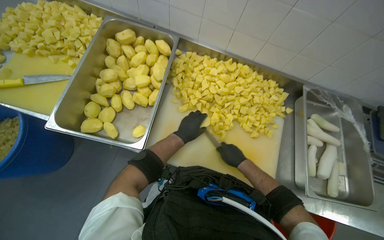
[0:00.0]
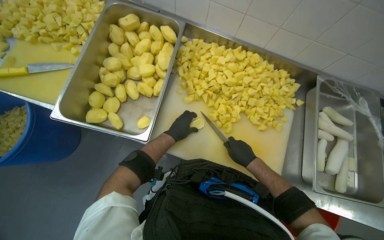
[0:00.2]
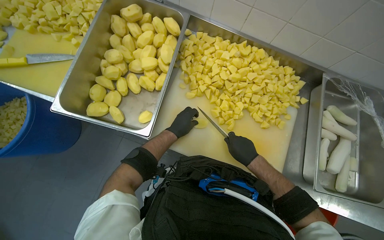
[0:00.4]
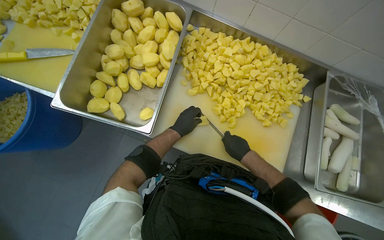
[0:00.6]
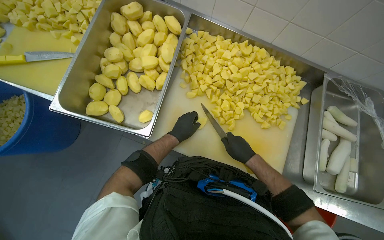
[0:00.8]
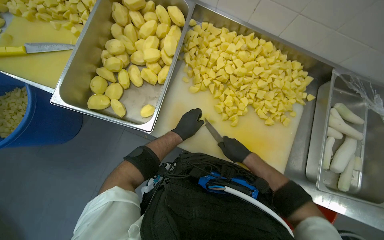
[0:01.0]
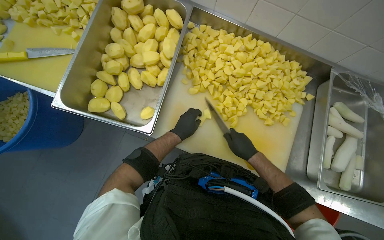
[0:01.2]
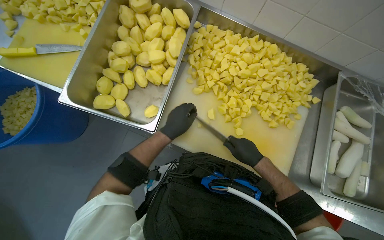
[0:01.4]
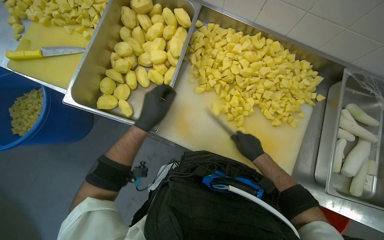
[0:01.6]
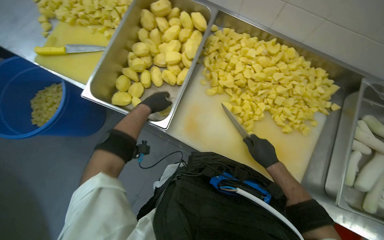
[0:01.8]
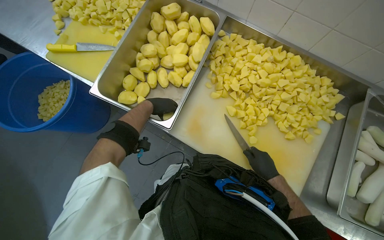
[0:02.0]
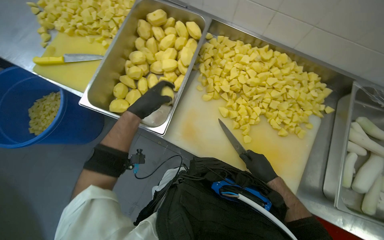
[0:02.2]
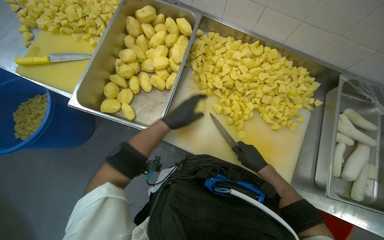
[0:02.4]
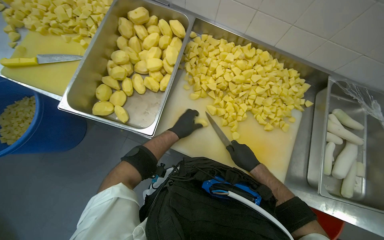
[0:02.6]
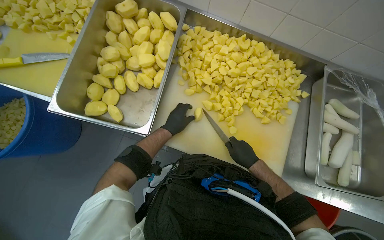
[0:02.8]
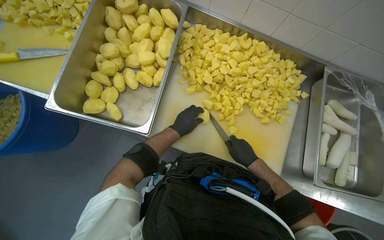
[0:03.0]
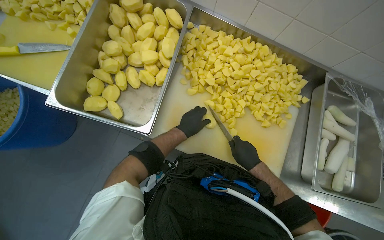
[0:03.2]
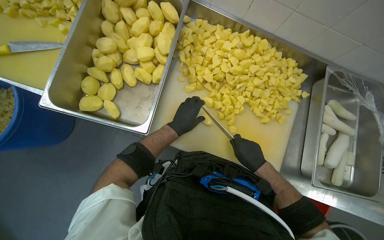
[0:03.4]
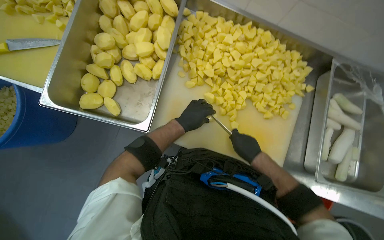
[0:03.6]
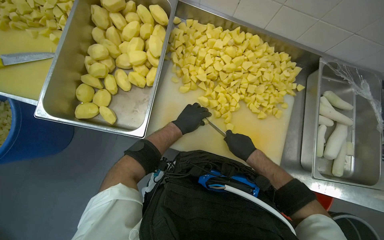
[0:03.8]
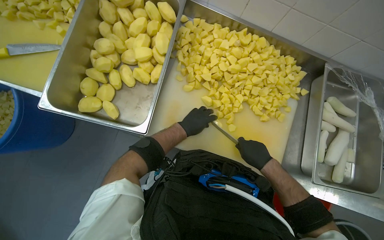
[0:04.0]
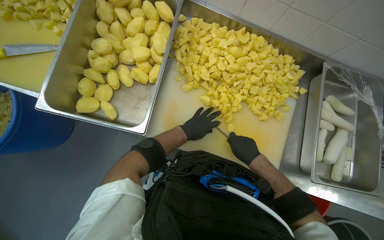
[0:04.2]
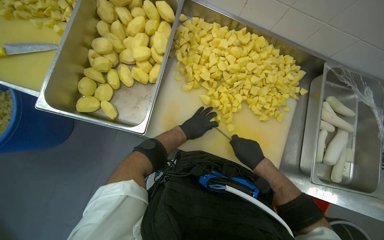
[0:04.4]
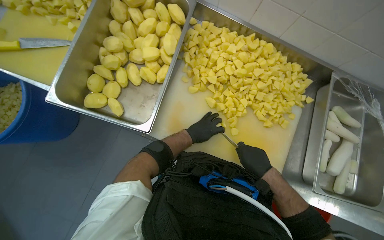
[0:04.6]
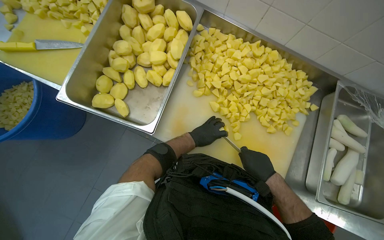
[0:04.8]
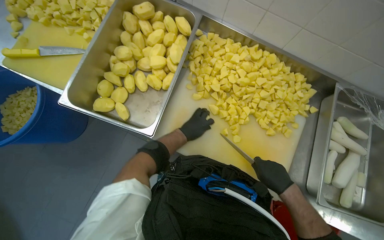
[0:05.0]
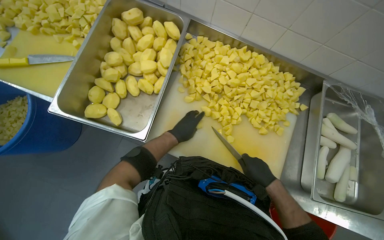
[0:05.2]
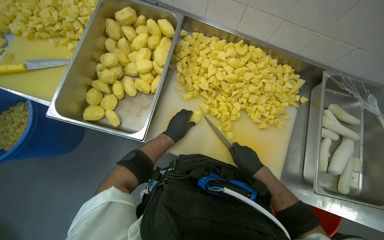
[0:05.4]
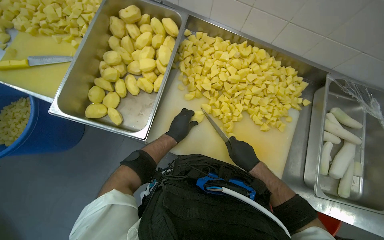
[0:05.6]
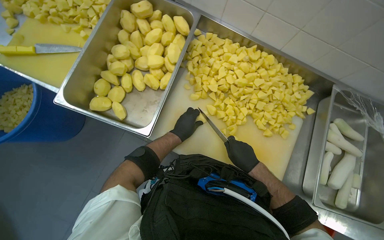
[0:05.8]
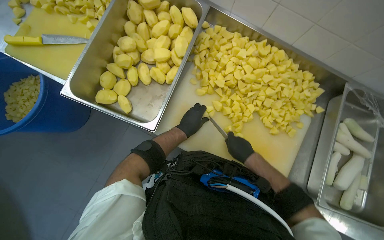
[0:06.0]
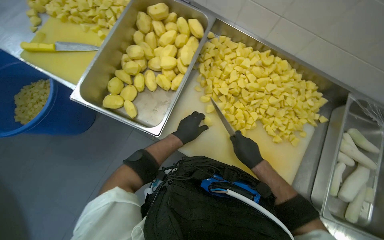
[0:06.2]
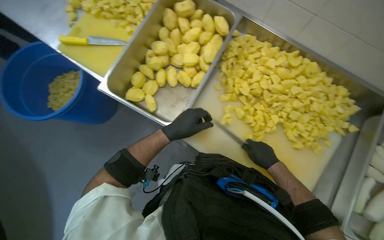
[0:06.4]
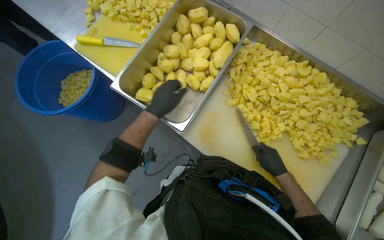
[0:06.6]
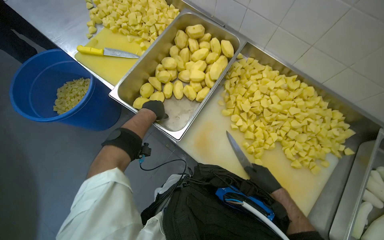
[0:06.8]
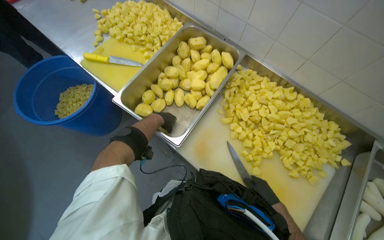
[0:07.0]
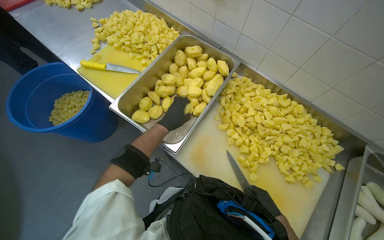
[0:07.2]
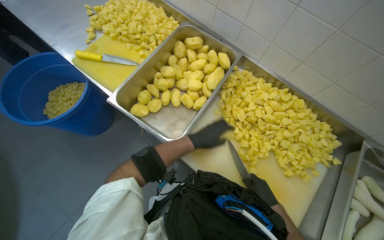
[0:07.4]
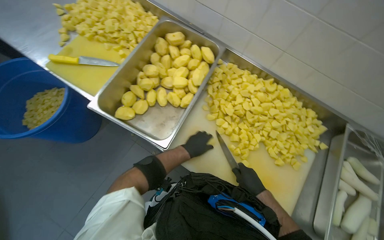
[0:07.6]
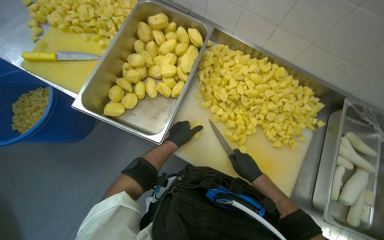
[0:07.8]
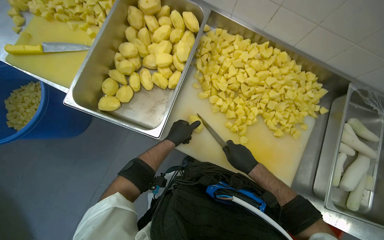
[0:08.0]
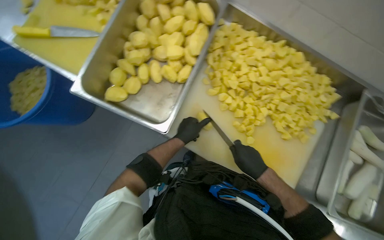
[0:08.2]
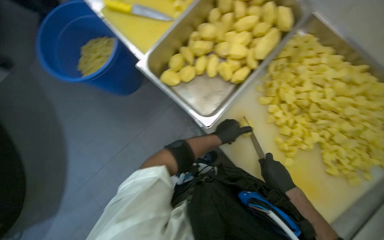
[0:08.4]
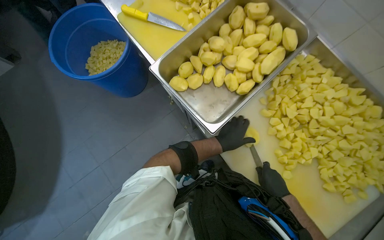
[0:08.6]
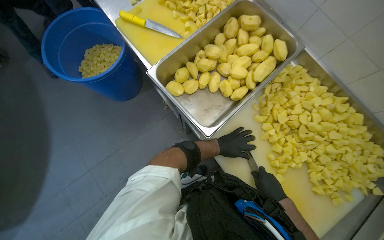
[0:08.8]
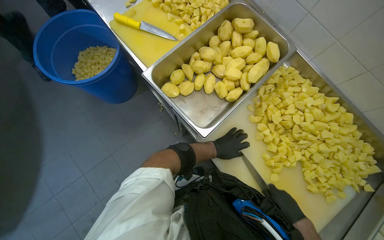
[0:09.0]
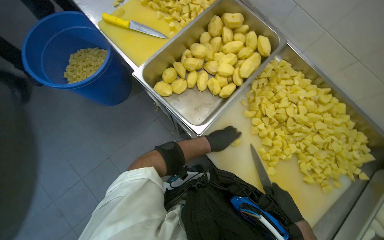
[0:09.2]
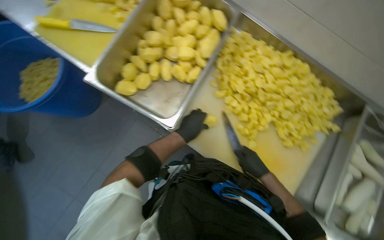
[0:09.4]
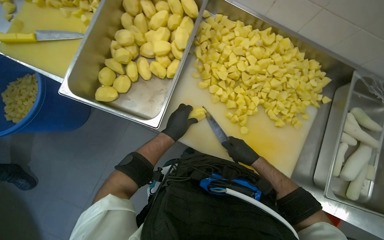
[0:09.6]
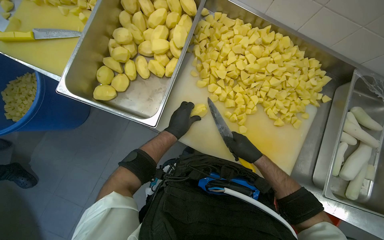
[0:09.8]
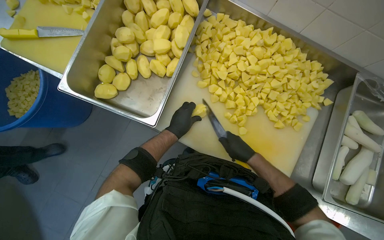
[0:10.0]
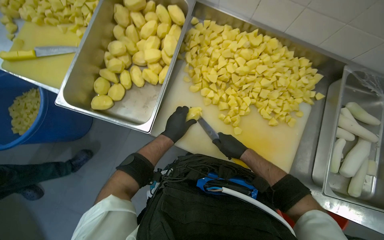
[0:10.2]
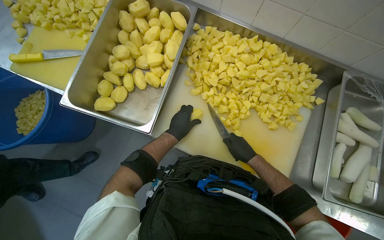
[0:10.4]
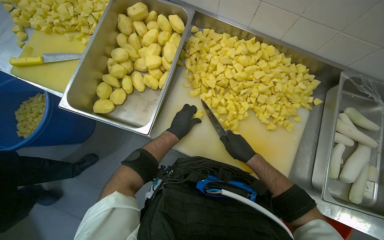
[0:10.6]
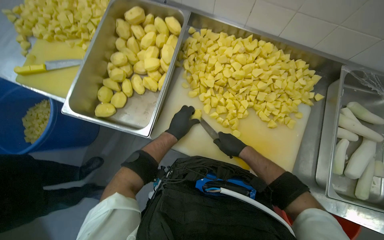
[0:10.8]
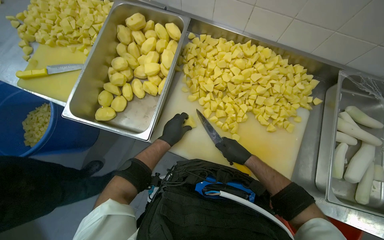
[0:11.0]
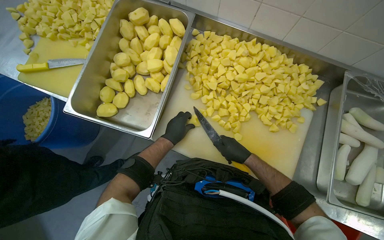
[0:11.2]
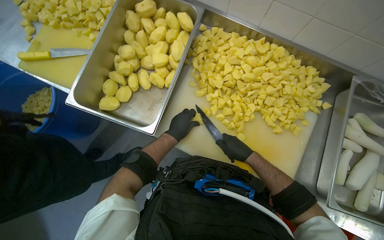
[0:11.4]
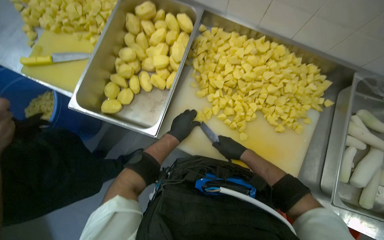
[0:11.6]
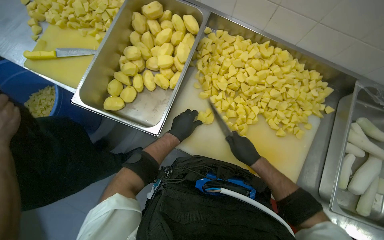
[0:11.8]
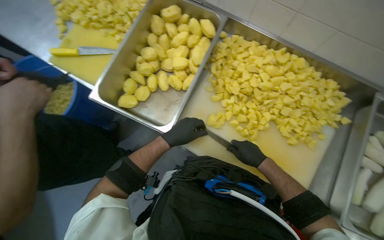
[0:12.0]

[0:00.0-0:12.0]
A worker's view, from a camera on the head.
Job: preparing food.
The whole recording: Chopping Potatoes. The worker uses a knife to chop peeled potatoes into smaller pieces on a cutting board.
0:00.0 to 0:01.6: The left hand is displaced to the left and nearer to the camera by some 20 cm.
0:01.6 to 0:03.0: The left hand swings nearer and farther, about 10 cm each way, with 2 reversals.
0:03.0 to 0:04.4: The hands work in one place, with small movements.
0:04.4 to 0:06.0: The hands make small movements and keep their place.
0:06.0 to 0:07.6: The left hand moves about 20 cm to the left and comes back.
0:09.0 to 0:10.4: The scene rotates counterclockwise by some 30 degrees.
0:10.4 to 0:12.0: The hands work in one place, with small movements.

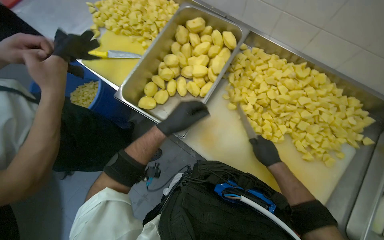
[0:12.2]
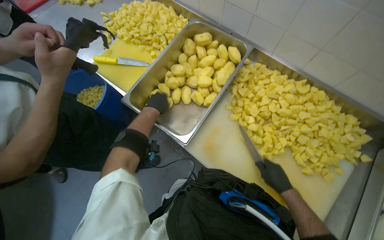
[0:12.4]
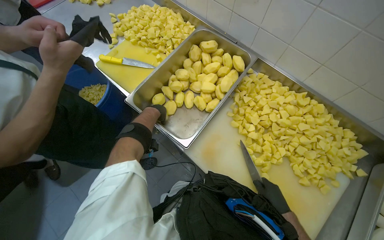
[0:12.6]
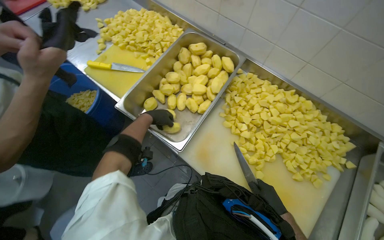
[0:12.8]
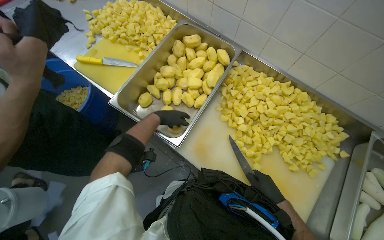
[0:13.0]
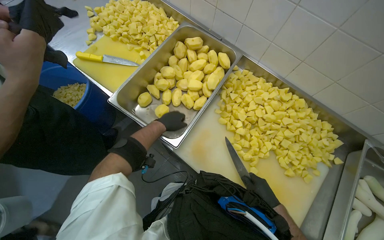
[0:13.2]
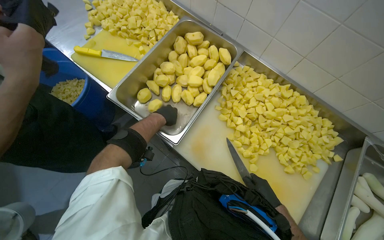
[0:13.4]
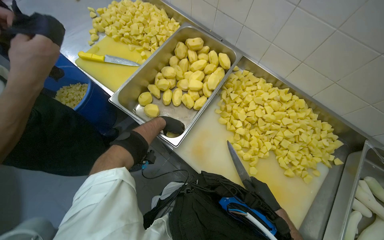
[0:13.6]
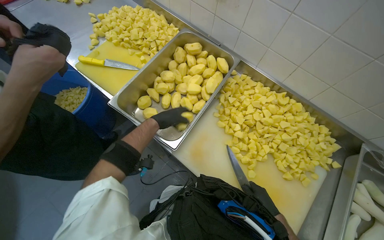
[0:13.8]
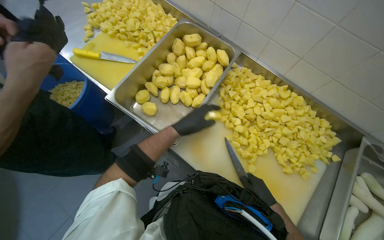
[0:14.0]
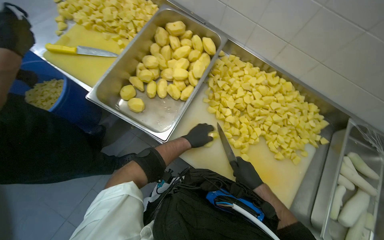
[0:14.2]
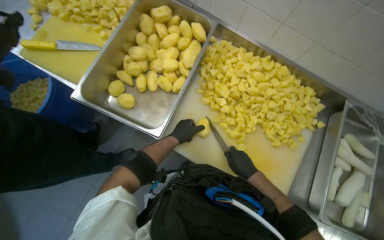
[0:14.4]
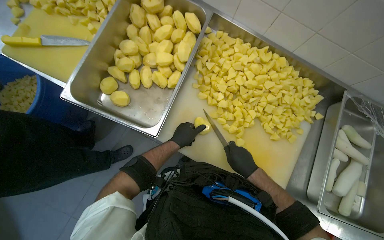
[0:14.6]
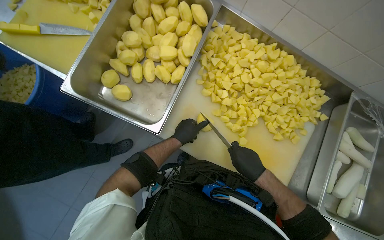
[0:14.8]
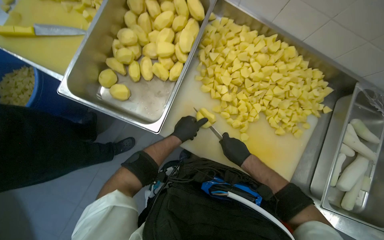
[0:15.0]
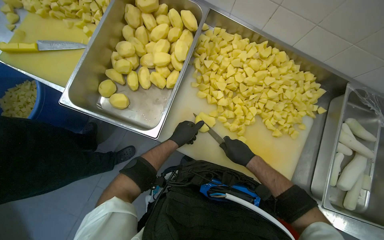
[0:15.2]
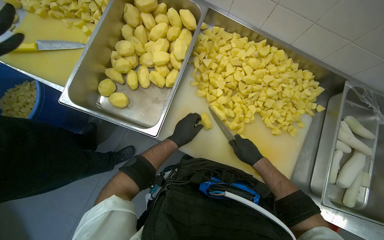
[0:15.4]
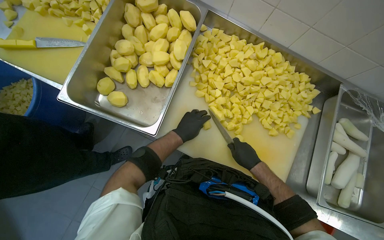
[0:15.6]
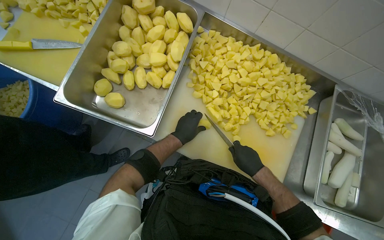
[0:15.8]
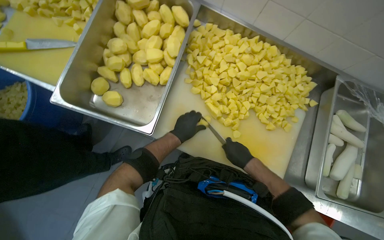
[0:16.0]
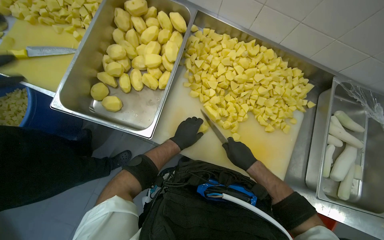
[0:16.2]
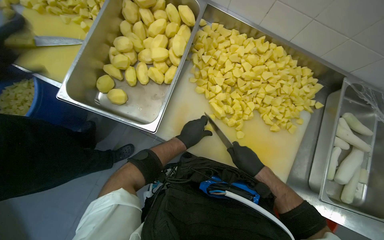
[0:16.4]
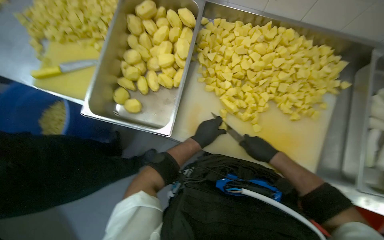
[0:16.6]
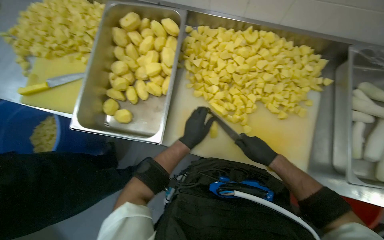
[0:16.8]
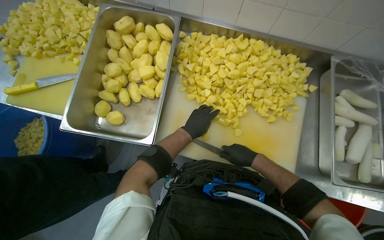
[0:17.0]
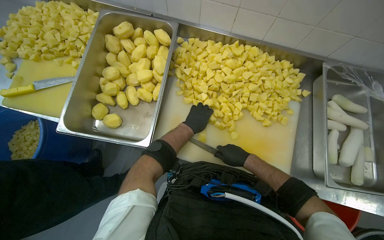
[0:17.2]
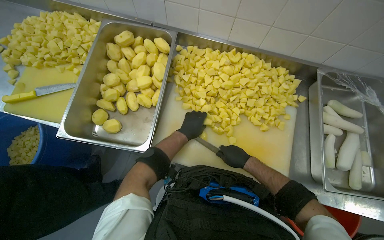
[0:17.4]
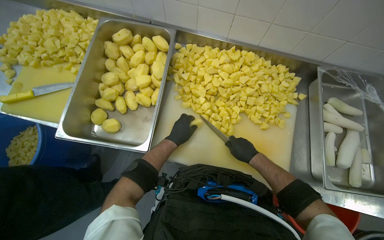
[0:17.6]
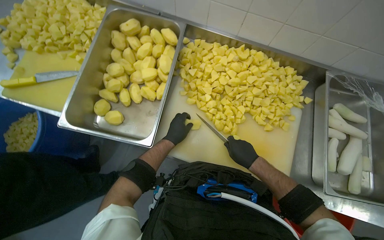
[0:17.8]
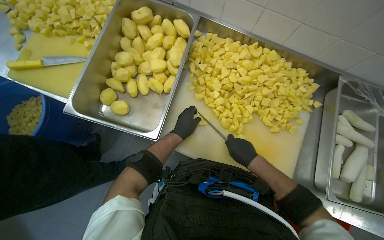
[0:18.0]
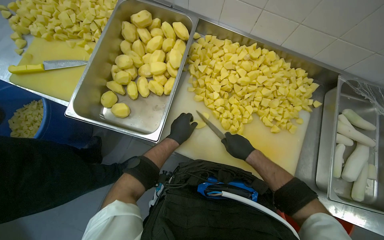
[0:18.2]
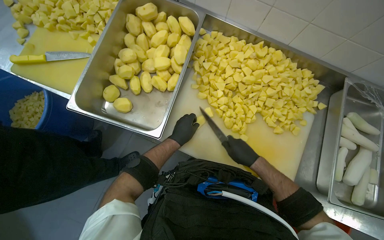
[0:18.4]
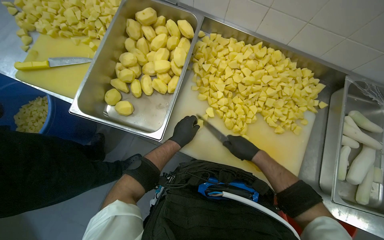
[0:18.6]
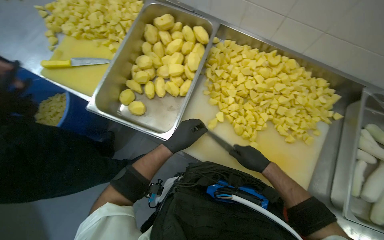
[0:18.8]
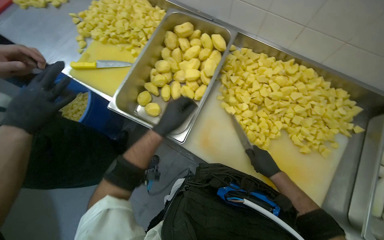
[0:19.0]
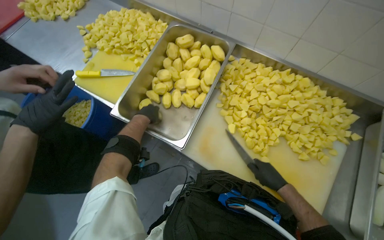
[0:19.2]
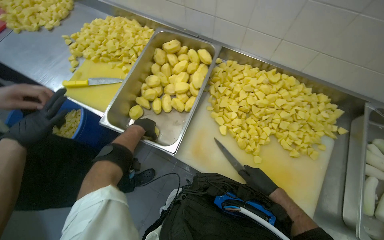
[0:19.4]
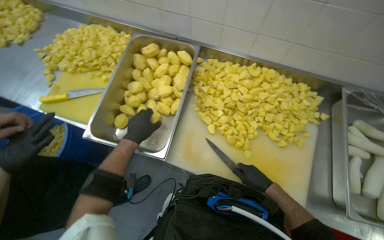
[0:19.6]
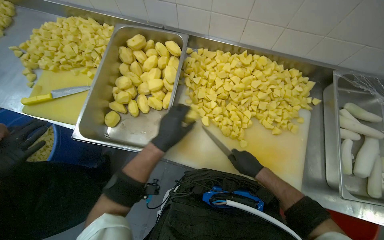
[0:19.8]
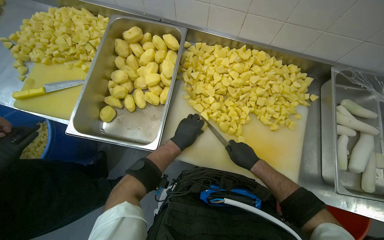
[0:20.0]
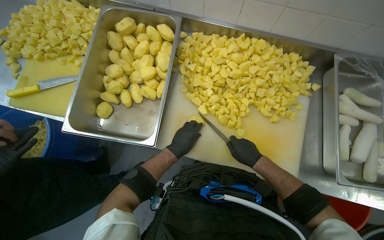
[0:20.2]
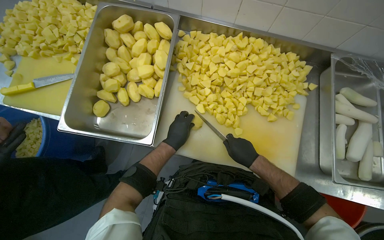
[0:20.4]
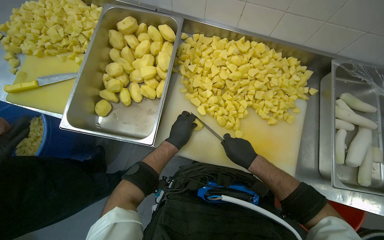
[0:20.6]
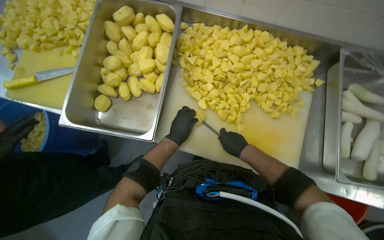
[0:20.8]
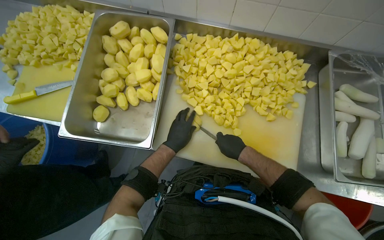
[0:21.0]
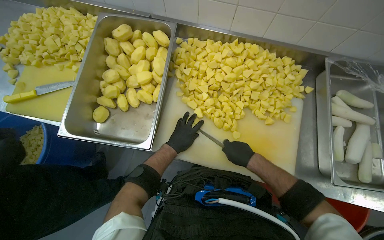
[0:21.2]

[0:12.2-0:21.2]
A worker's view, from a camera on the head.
Job: preparing food.
The whole recording: Chopping Potatoes. The worker uses a knife to chop peeled potatoes into smaller pieces on a cutting board.
0:12.2 to 0:13.8: The right hand shifts about 10 cm down the picture.
0:13.8 to 0:15.2: The view tips downward by approximately 15 degrees. The right hand shifts roughly 10 cm farther from the camera; the left hand moves to the right and down the picture, roughly 15 cm.
0:15.2 to 0:16.6: The hands are busy where they are.
0:18.2 to 0:19.8: The left hand shifts some 10 cm nearer to the camera, and travels to the left and back again, some 20 cm each way.
0:19.8 to 0:21.2: The left hand is displaced farther from the camera by roughly 10 cm.
